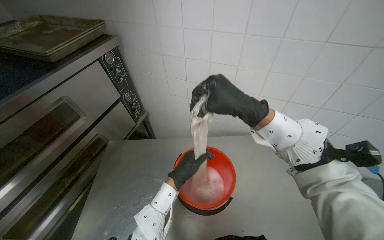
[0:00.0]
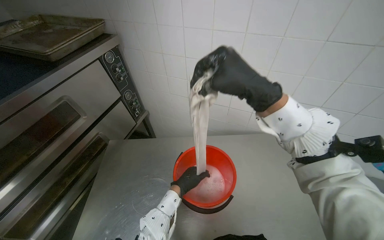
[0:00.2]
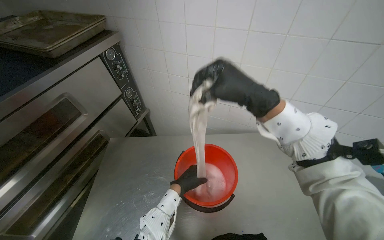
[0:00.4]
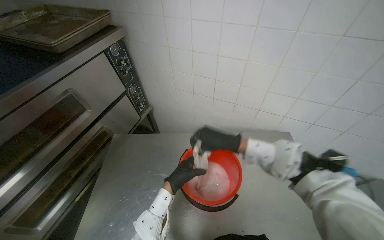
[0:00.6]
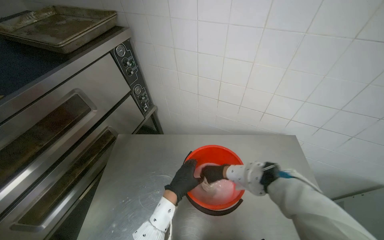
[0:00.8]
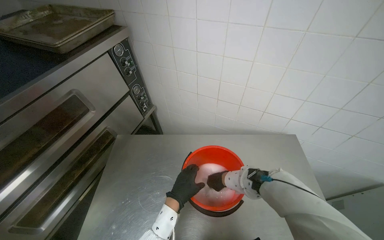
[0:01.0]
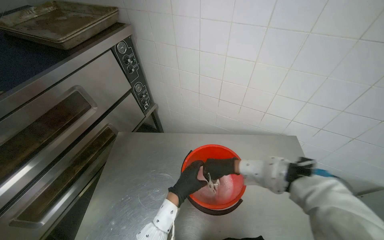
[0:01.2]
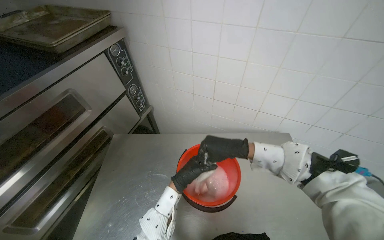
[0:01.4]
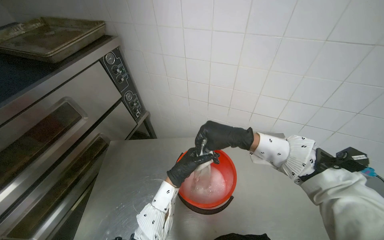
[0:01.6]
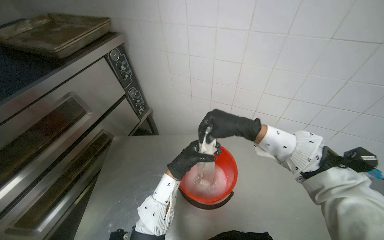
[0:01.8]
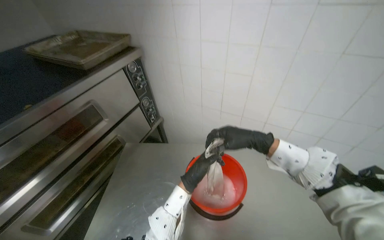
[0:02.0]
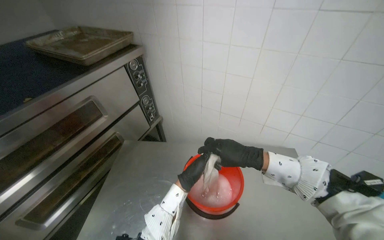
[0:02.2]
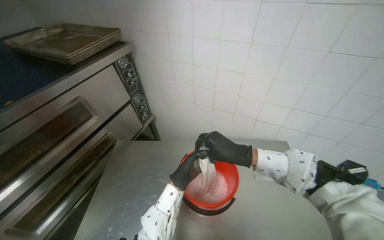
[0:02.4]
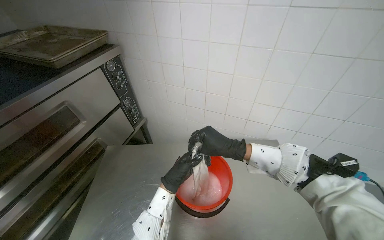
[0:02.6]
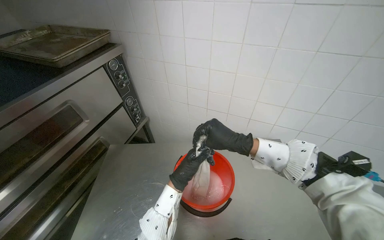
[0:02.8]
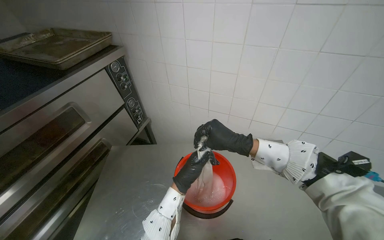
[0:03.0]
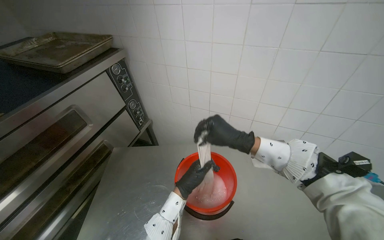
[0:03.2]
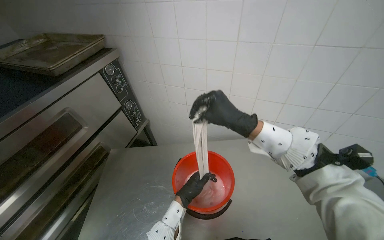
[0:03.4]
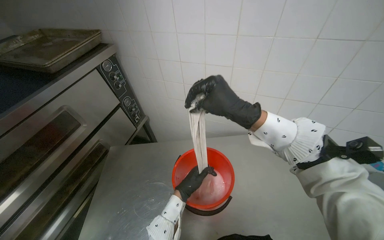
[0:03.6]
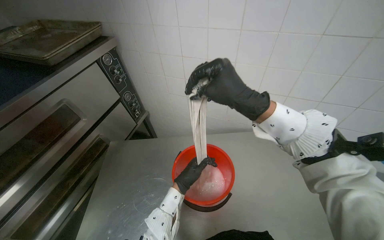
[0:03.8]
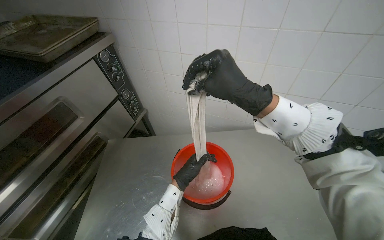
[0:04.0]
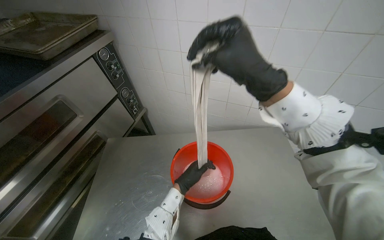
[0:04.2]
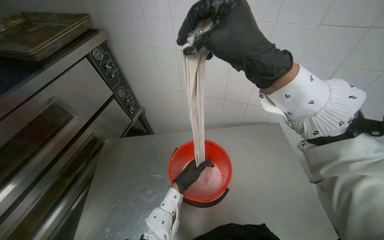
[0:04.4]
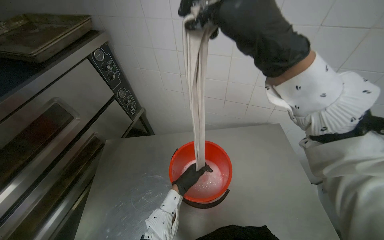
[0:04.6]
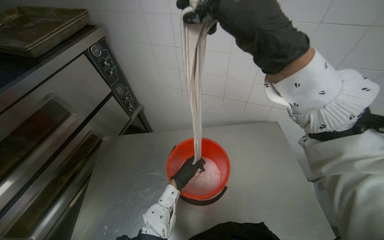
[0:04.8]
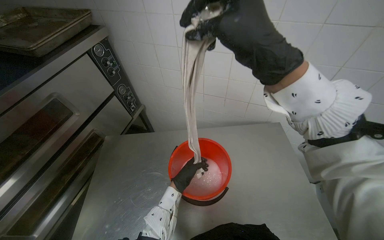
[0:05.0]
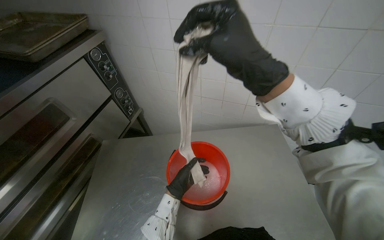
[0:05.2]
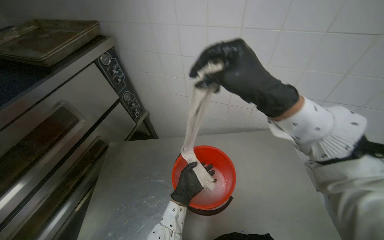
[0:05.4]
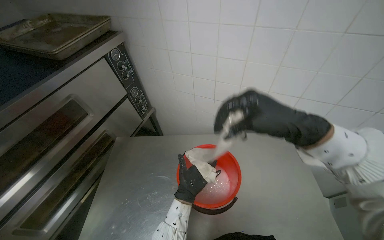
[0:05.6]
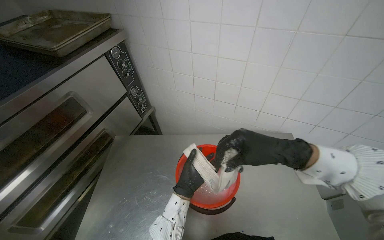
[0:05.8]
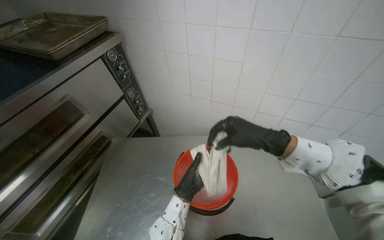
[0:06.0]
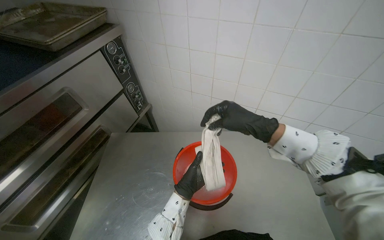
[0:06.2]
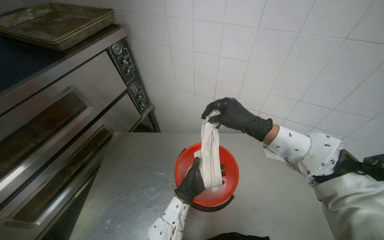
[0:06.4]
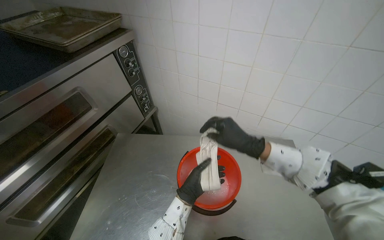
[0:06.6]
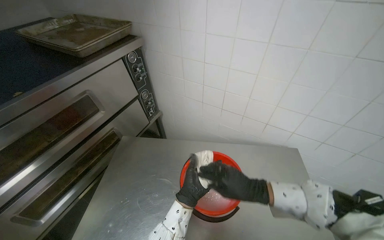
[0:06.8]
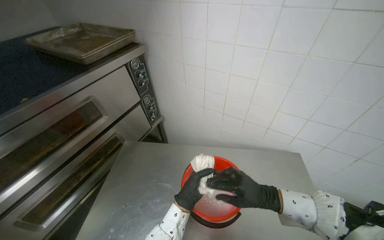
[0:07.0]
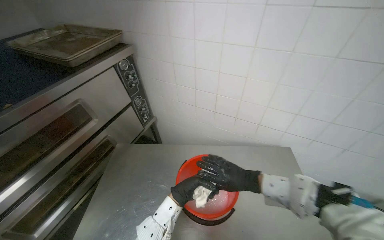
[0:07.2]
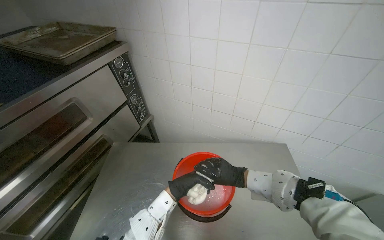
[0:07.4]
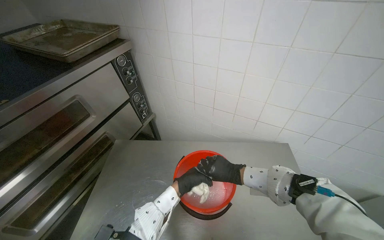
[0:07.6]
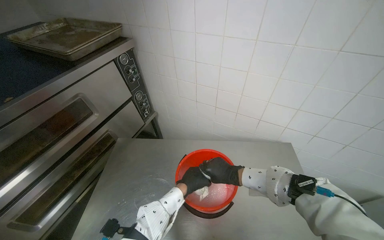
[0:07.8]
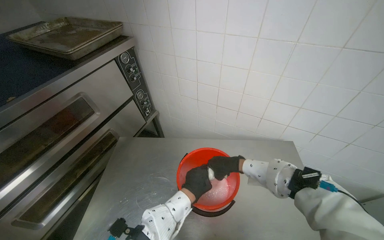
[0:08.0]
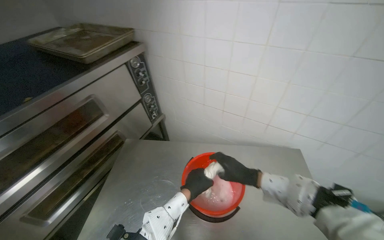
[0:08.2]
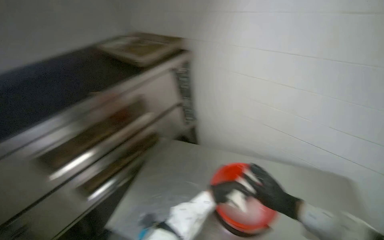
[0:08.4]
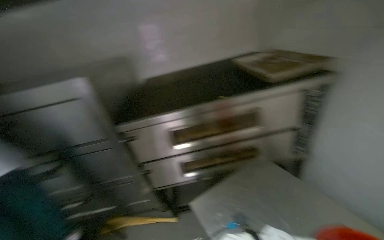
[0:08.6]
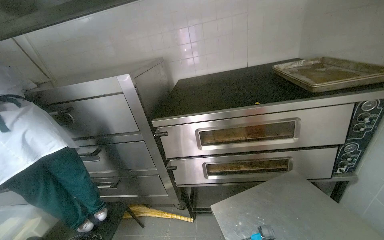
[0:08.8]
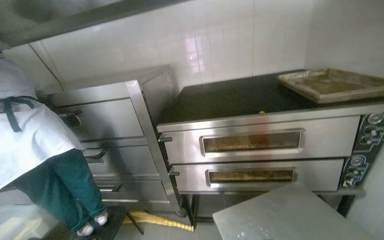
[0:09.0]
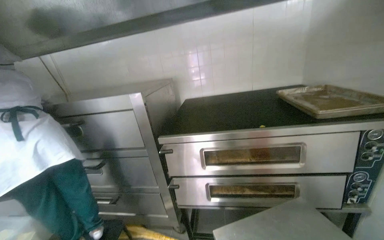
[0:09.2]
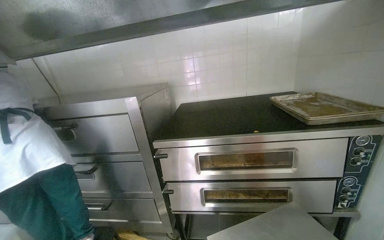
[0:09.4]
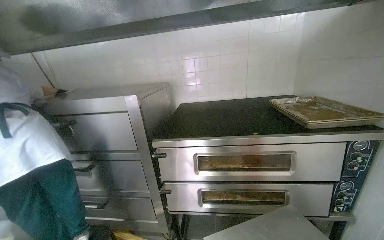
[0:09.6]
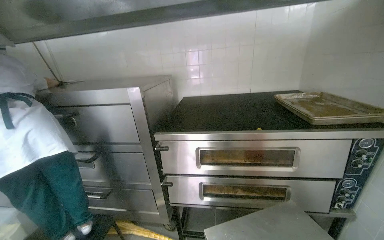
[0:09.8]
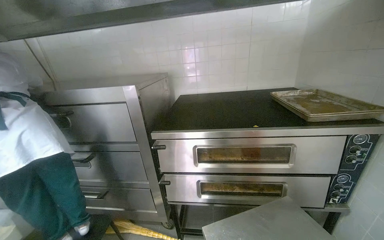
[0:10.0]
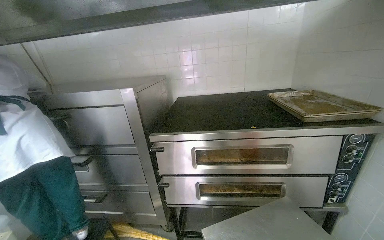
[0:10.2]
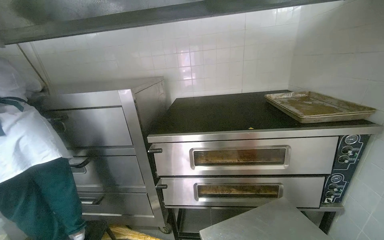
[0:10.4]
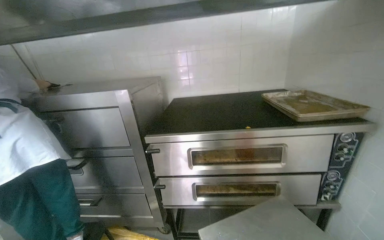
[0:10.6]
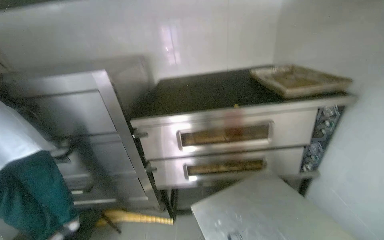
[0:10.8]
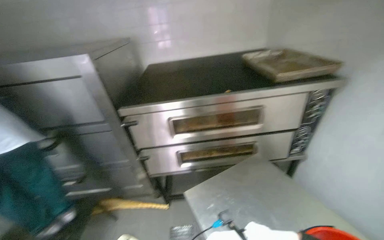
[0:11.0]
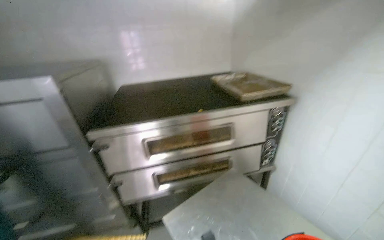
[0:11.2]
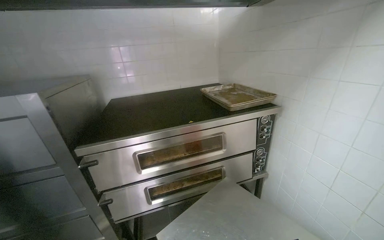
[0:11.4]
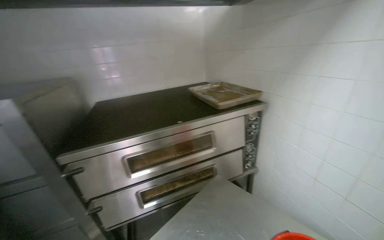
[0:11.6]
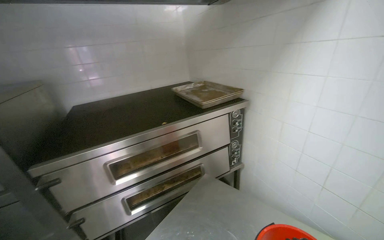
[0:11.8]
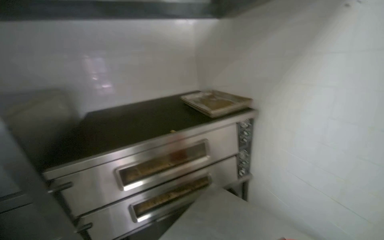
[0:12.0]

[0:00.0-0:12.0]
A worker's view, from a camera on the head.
Job: wiping surfaces.
The whole recording: Cleaning kitchen surfaces. The worker wrings a cloth and wipes down the metal kitchen countertop and oven doors.
0:00.0 to 0:01.6: The right hand reaches some 20 cm farther from the camera, then returns.
0:01.6 to 0:03.0: The left hand travels farther from the camera and back again, roughly 10 cm each way.
0:03.0 to 0:04.4: The left hand shifts roughly 10 cm farther from the camera. The right hand travels nearer to the camera by approximately 20 cm.
0:04.4 to 0:06.0: The right hand shifts about 15 cm farther from the camera and to the right.
0:06.0 to 0:07.6: The right hand is displaced farther from the camera and down the picture by roughly 20 cm.
0:07.6 to 0:09.0: The head rotates roughly 70 degrees to the left.
0:10.4 to 0:12.0: The wearer looks approximately 30 degrees further to the right.

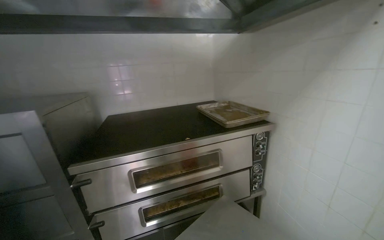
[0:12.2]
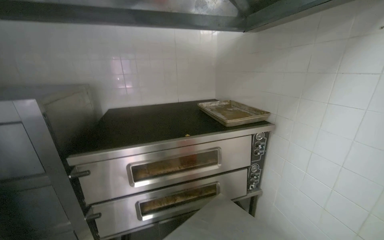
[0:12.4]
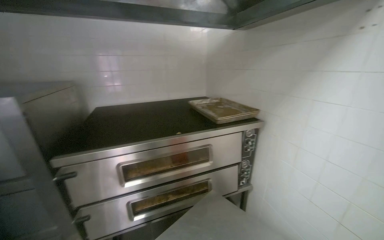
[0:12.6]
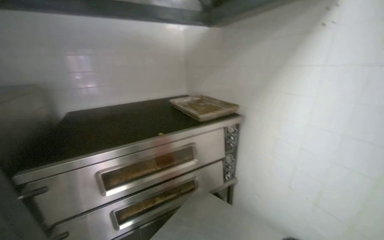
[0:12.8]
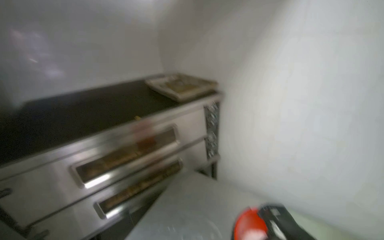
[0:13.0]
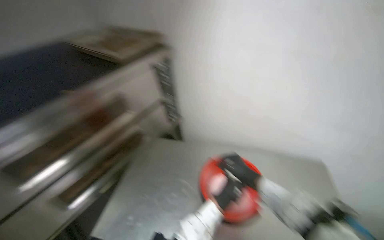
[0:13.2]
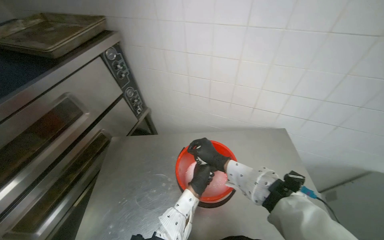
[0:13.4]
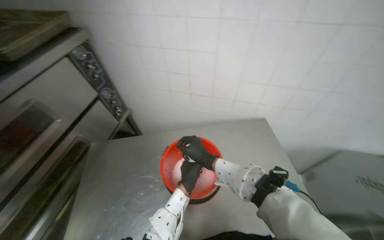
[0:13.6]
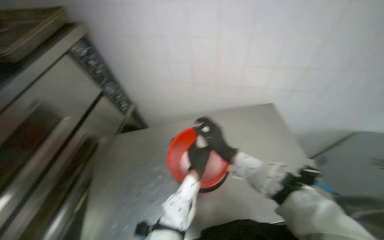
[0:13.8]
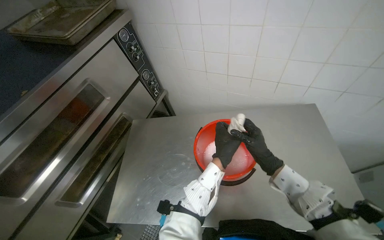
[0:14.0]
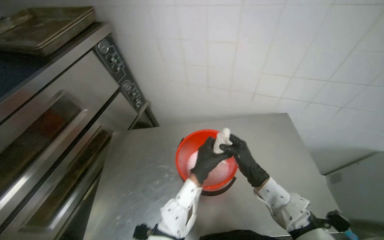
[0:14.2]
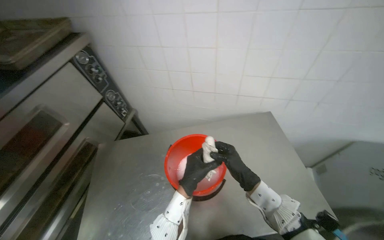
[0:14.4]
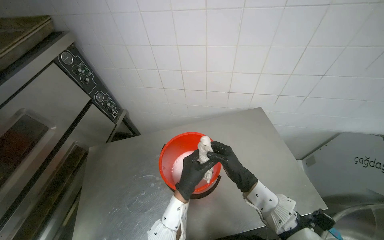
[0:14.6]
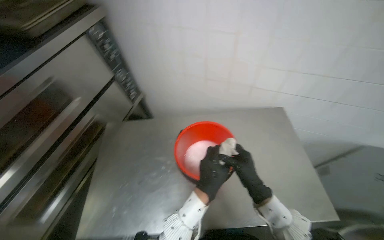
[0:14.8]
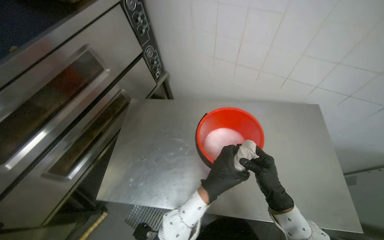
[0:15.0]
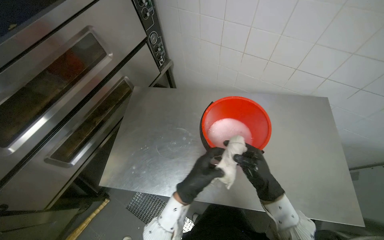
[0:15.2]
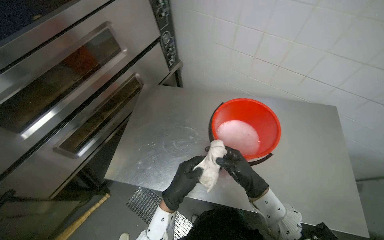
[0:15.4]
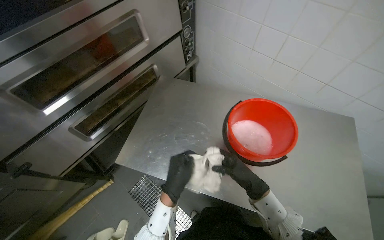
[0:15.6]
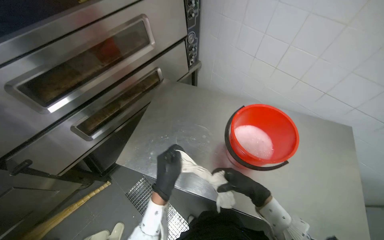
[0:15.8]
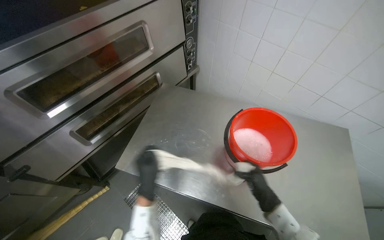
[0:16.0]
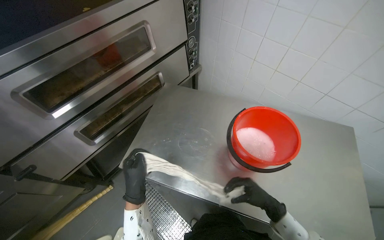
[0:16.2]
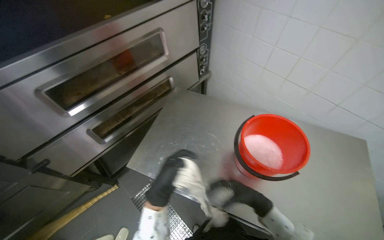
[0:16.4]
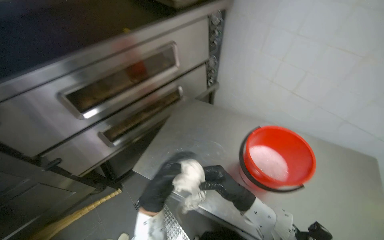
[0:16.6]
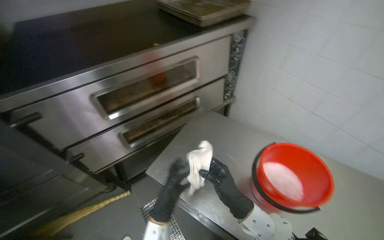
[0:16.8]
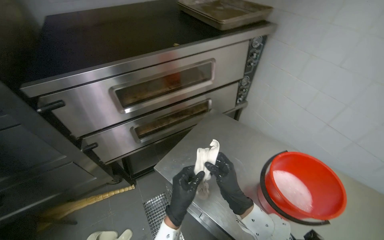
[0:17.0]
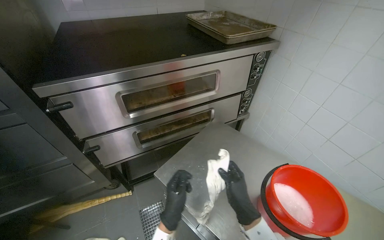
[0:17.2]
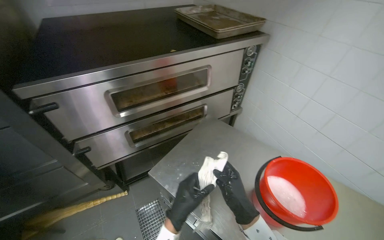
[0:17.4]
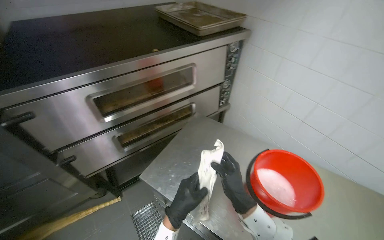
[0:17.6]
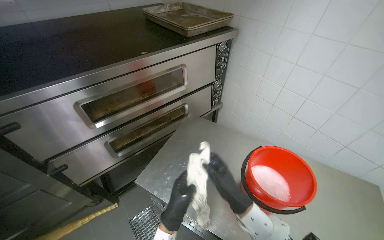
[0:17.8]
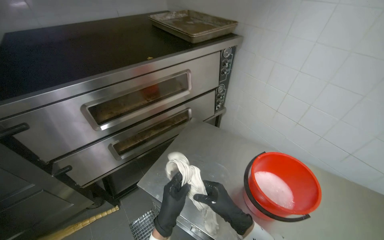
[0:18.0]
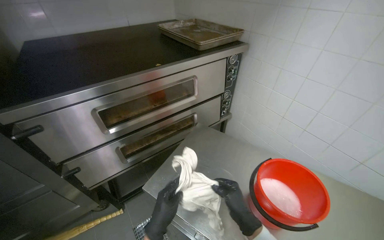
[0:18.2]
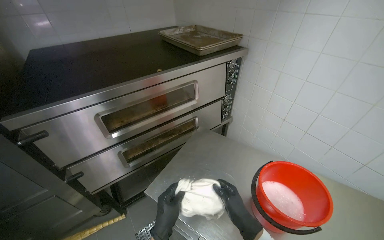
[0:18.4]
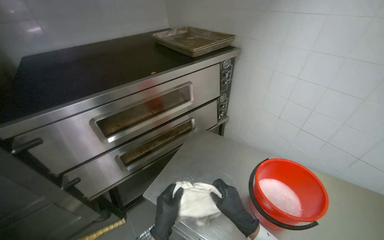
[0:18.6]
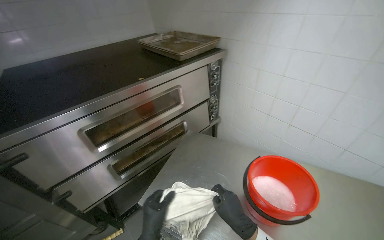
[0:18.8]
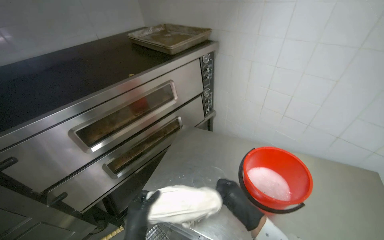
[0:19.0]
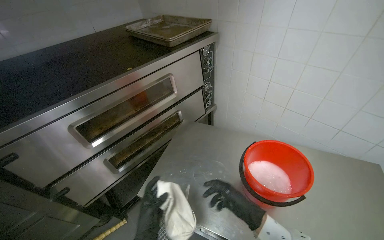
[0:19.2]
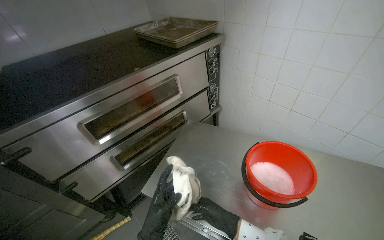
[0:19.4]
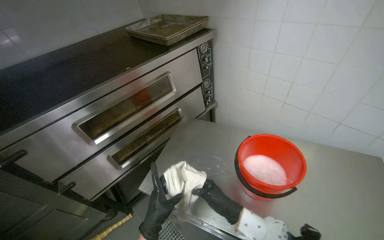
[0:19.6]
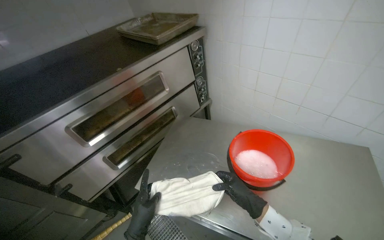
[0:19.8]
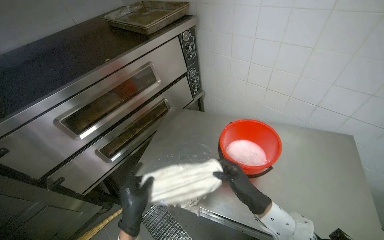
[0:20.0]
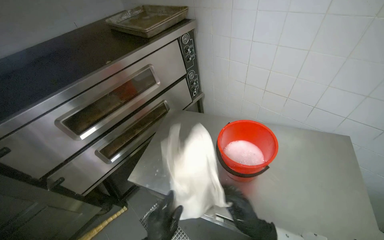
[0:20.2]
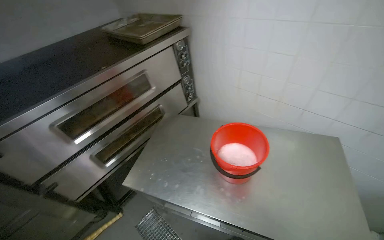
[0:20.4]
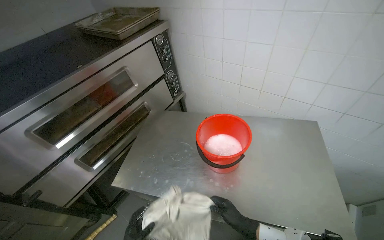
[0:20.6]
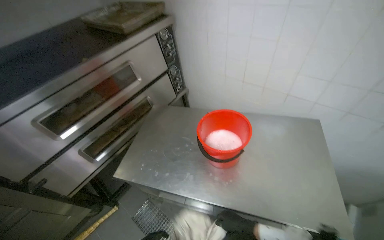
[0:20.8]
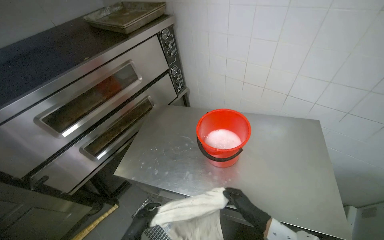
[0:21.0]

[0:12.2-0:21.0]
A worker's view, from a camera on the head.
Job: wiping surfaces.
The whole recording: Cleaning kitchen surfaces. The worker wrings a cloth and wipes down the metal kitchen countertop and oven doors.
0:12.2 to 0:13.6: The head rotates about 55 degrees to the right. The camera pitches downward, by about 30 degrees.
0:13.6 to 0:15.2: The wearer looks roughly 20 degrees further to the left. The view tilts about 20 degrees downward.
0:15.2 to 0:16.6: The hands both shift to the left by roughly 20 cm.
0:18.0 to 0:19.6: The hands stay close to where they were, moving slightly.
0:19.6 to 0:21.0: The right hand shifts approximately 20 cm to the right.
